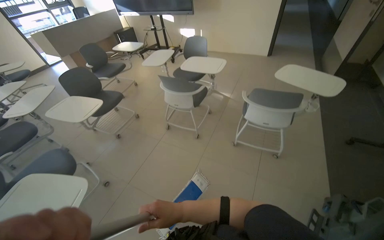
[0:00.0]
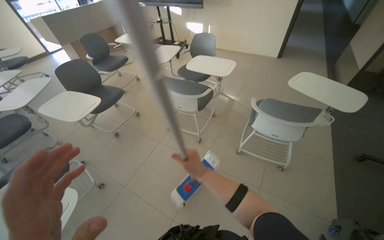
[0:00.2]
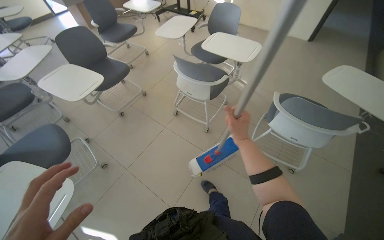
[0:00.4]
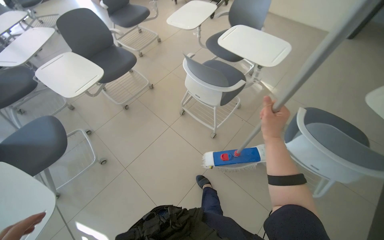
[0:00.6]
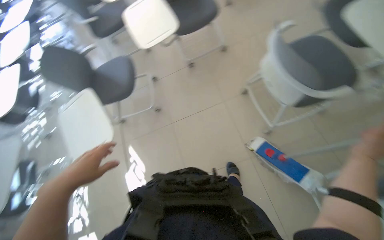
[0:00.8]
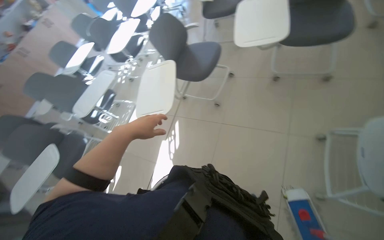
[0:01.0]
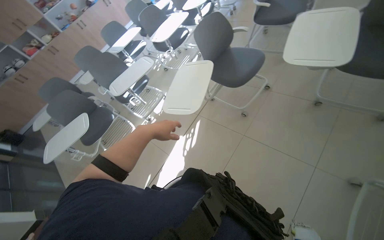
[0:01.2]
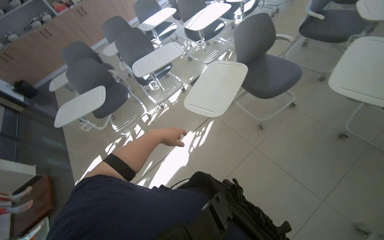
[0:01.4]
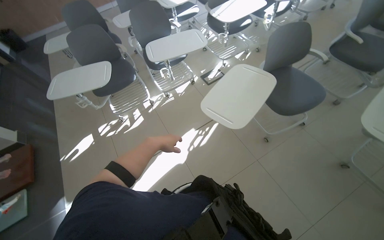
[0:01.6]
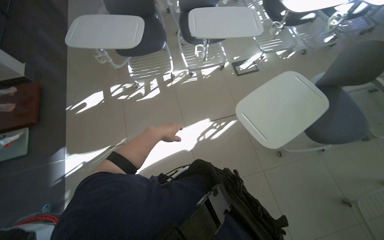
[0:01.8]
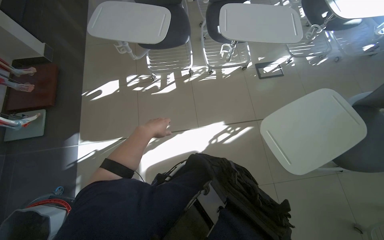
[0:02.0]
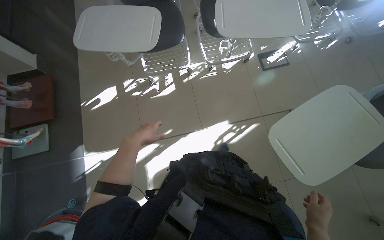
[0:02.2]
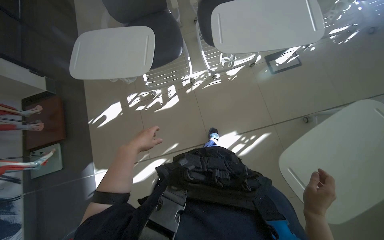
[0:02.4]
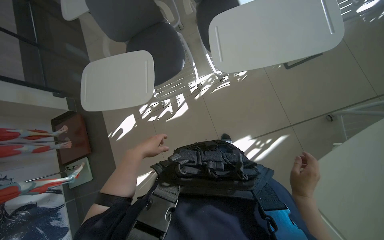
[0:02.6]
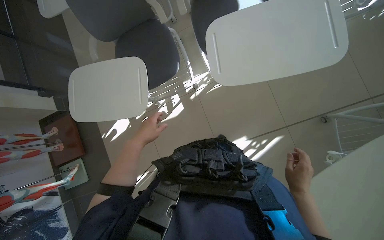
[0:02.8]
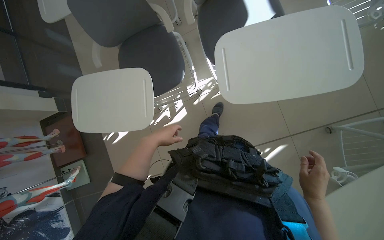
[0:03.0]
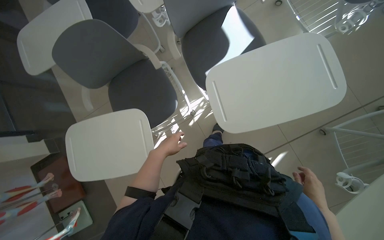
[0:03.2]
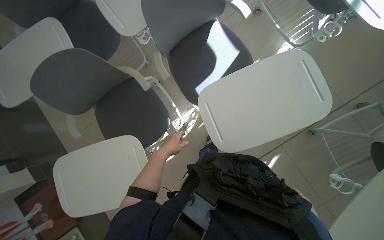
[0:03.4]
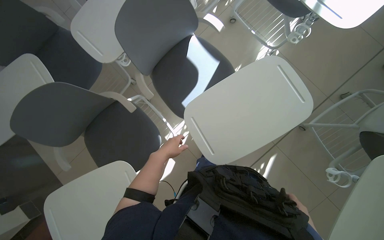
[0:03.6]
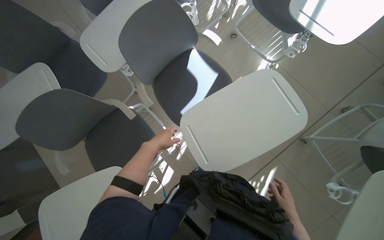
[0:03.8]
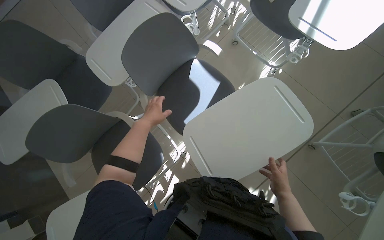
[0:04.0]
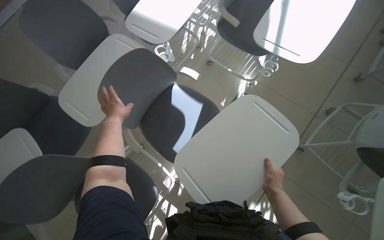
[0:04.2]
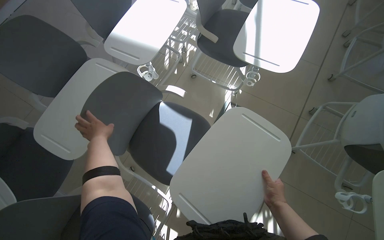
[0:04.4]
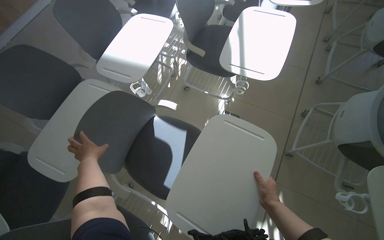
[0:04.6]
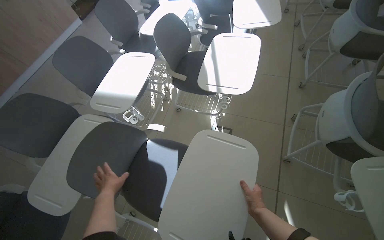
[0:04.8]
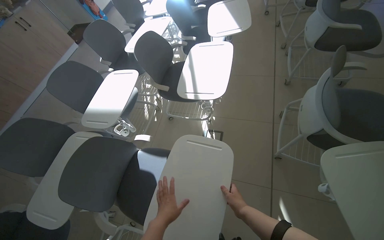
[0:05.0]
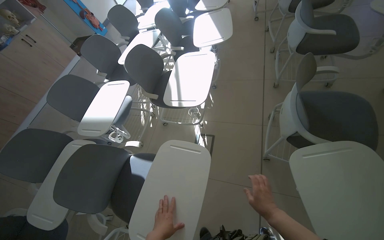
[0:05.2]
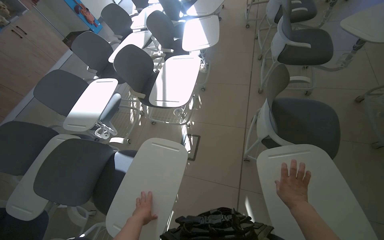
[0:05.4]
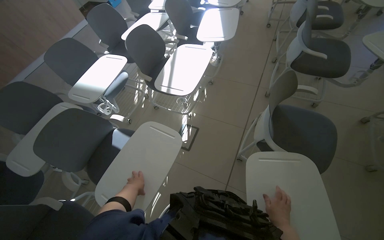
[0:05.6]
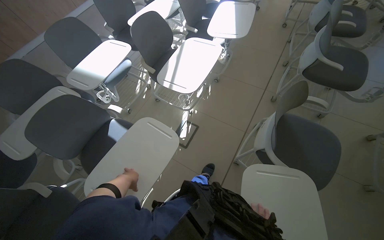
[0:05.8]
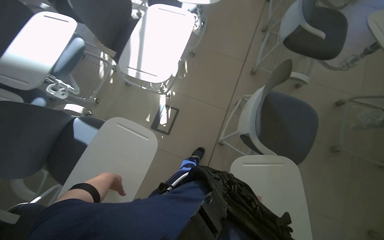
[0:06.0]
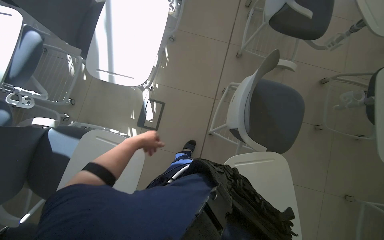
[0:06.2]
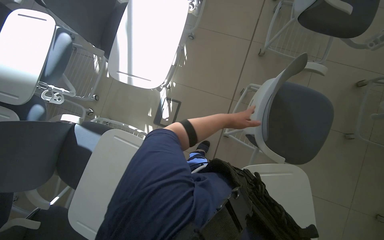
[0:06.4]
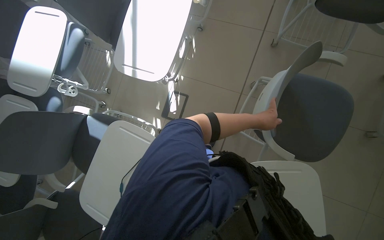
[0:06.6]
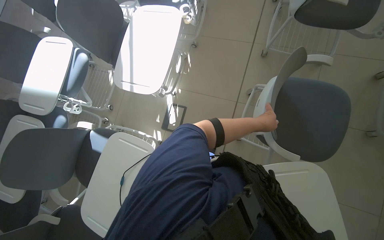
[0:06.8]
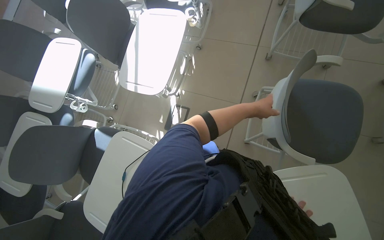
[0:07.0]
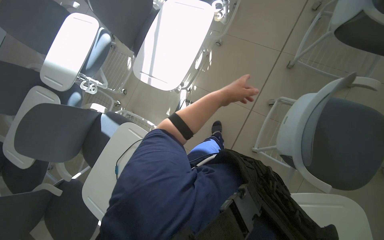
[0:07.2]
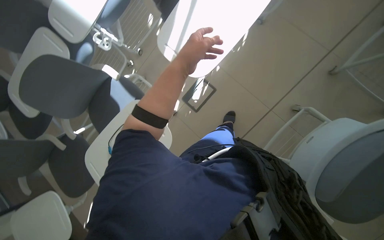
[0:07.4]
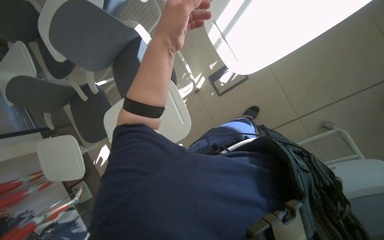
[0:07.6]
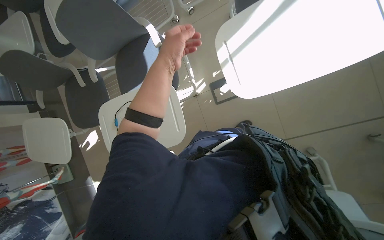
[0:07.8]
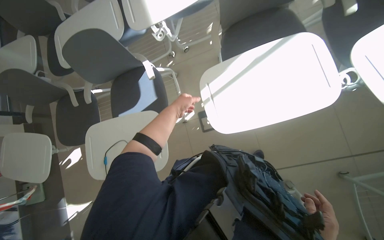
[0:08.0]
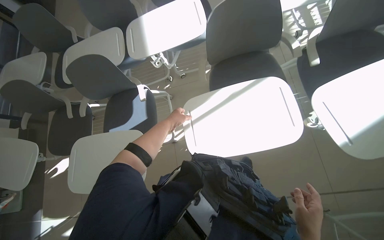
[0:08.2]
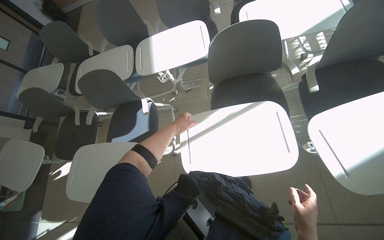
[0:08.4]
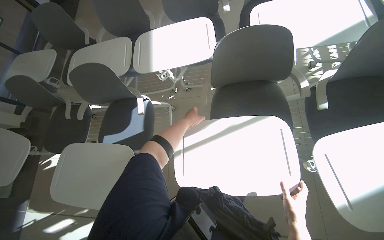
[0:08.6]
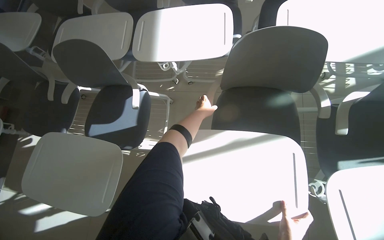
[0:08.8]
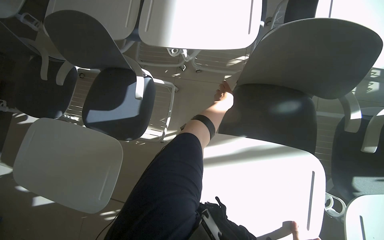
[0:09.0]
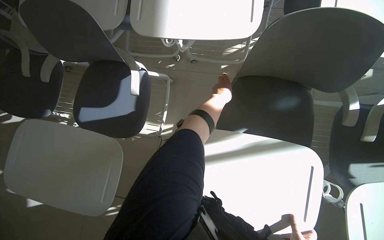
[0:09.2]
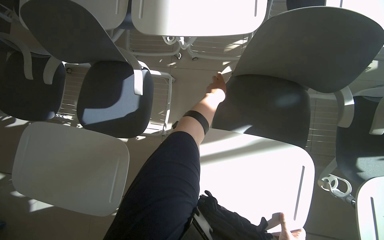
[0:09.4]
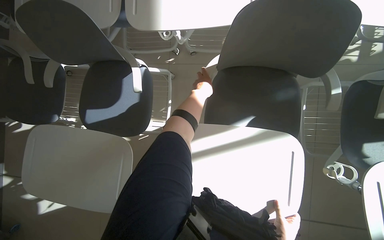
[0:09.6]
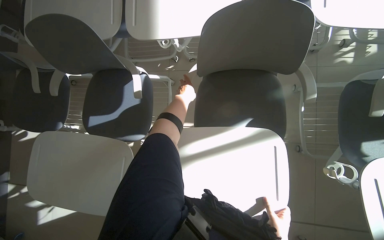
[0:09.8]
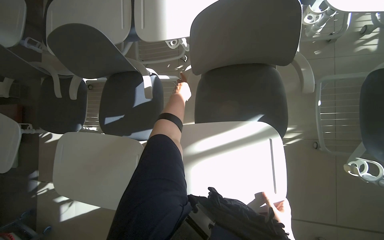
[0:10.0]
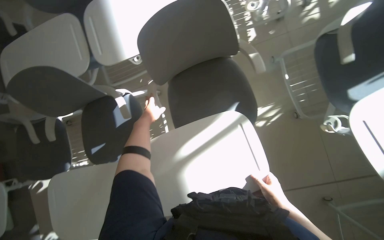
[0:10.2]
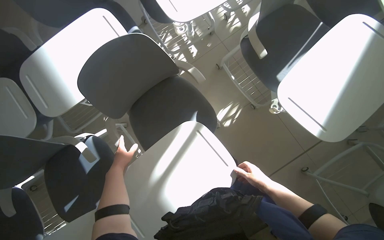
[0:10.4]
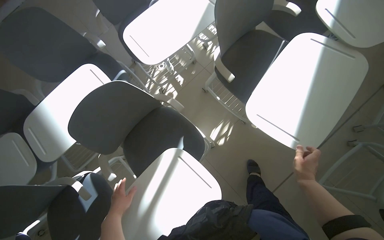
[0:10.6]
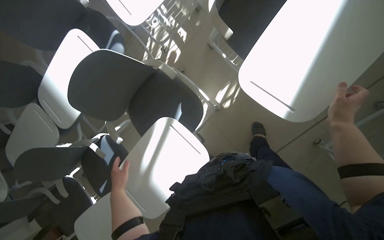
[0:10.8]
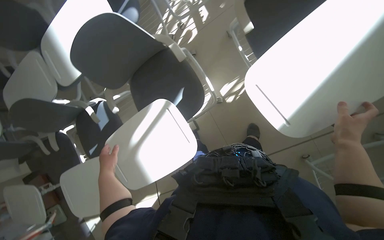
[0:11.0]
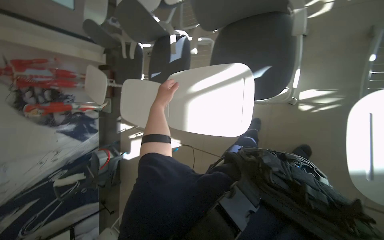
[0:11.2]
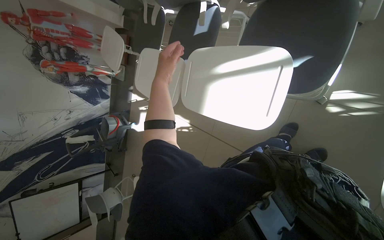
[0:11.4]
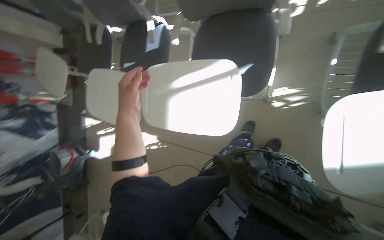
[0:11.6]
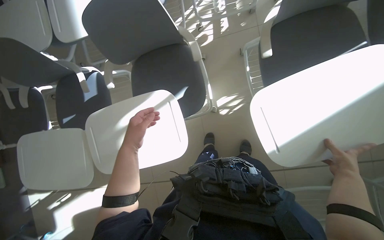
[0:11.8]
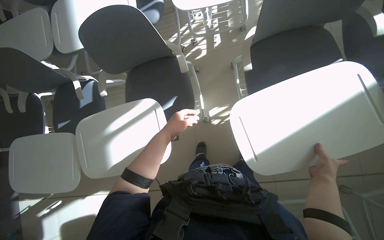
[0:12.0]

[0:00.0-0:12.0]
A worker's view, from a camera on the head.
Job: organizing items.
The whole recording: Arranging chairs in the room. The worker moves and arranges chairs in the room.
0:00.0 to 0:01.6: The camera is carried approximately 50 cm. The head turns to the left by roughly 120 degrees. The wearer looks about 45 degrees further downward.
0:01.6 to 0:03.0: The wearer moves about 1 m. The view tips downward by approximately 30 degrees.
0:03.0 to 0:04.4: The wearer looks about 40 degrees further to the right. The camera pitches upward, by approximately 25 degrees.
0:04.4 to 0:06.0: The camera travels about 50 cm.
0:06.0 to 0:07.6: The head rotates some 40 degrees to the left. The camera pitches downward, by roughly 35 degrees.
0:07.6 to 0:09.0: The scene rotates clockwise by about 40 degrees.
0:09.0 to 0:10.4: Everything in view rotates about 45 degrees counterclockwise.
0:10.4 to 0:12.0: The view tips downward by some 20 degrees.

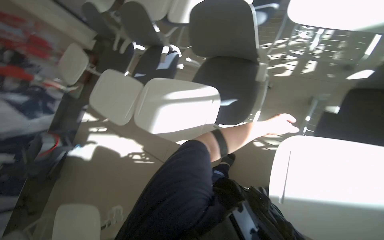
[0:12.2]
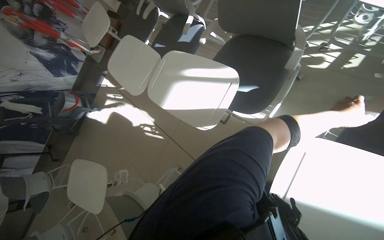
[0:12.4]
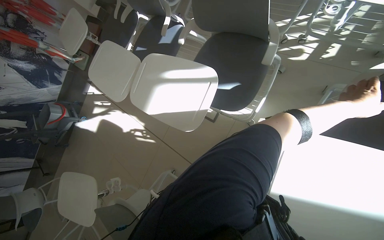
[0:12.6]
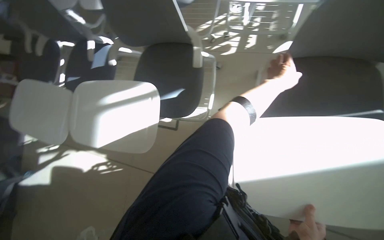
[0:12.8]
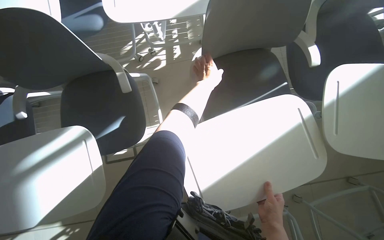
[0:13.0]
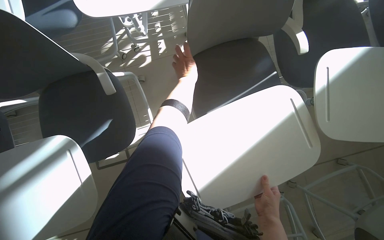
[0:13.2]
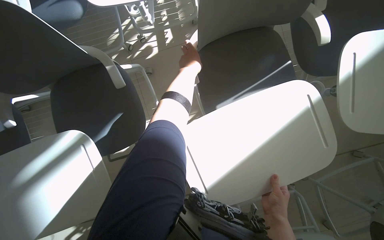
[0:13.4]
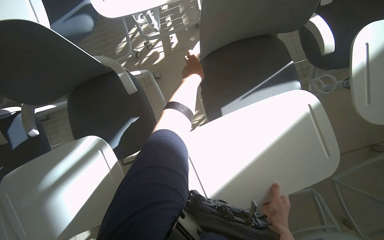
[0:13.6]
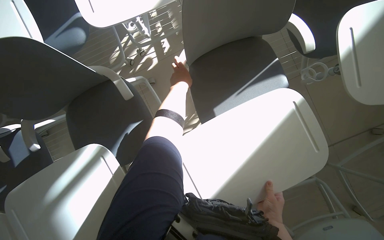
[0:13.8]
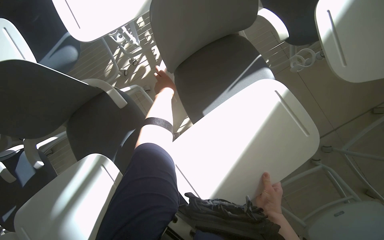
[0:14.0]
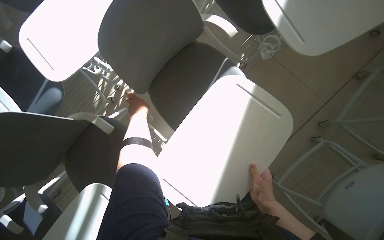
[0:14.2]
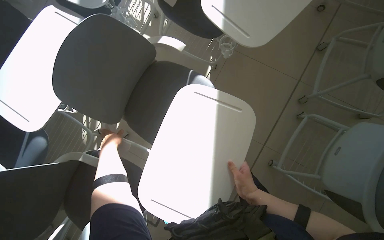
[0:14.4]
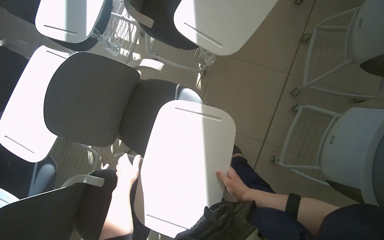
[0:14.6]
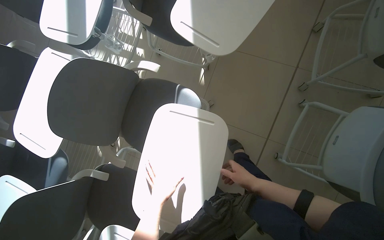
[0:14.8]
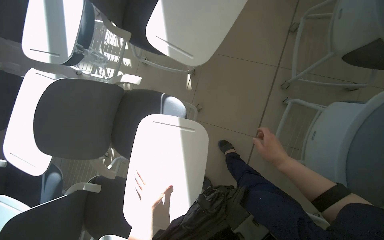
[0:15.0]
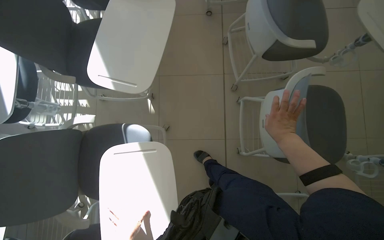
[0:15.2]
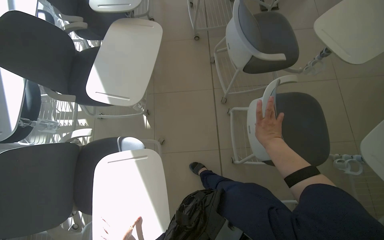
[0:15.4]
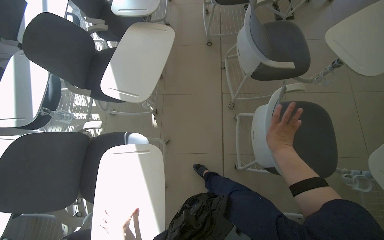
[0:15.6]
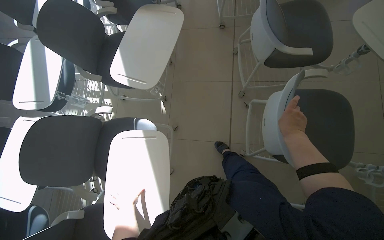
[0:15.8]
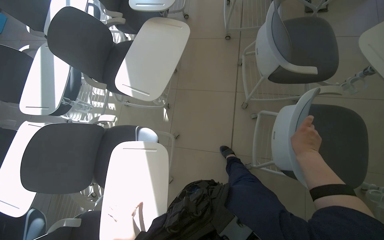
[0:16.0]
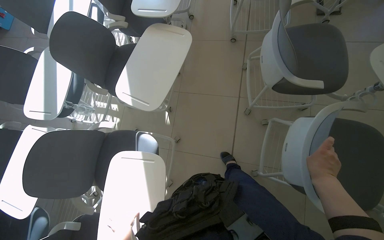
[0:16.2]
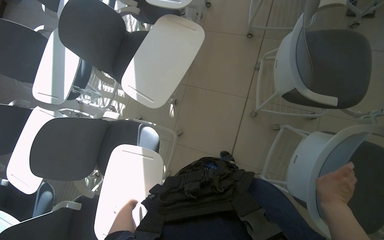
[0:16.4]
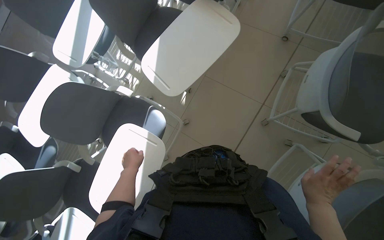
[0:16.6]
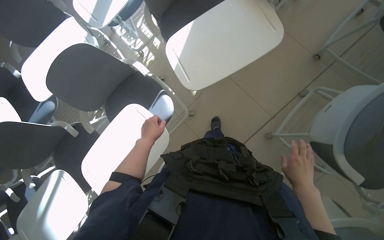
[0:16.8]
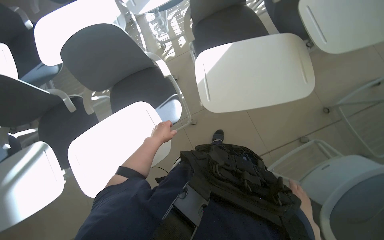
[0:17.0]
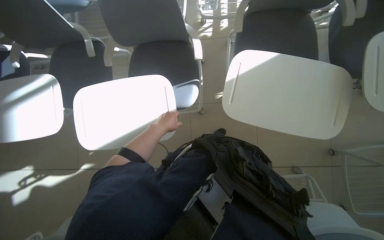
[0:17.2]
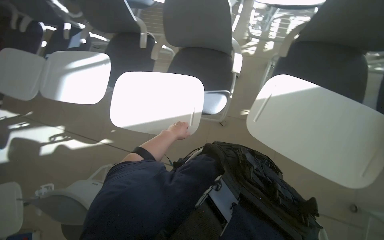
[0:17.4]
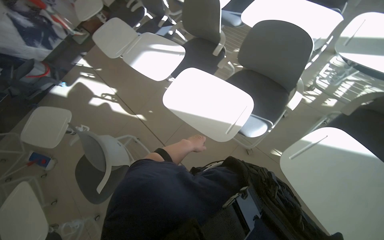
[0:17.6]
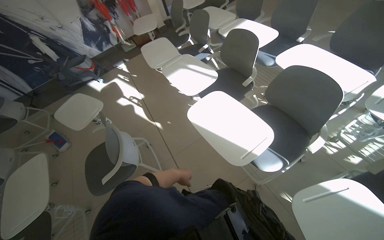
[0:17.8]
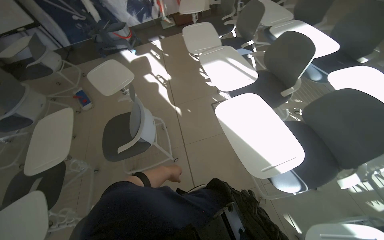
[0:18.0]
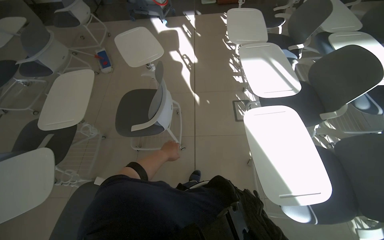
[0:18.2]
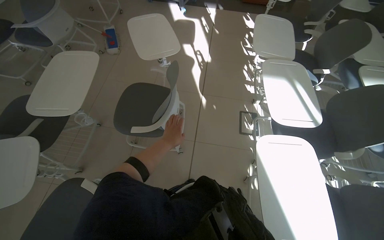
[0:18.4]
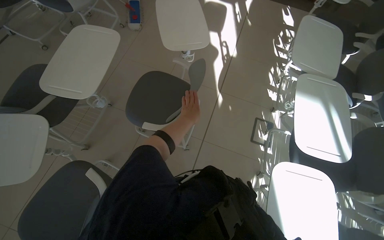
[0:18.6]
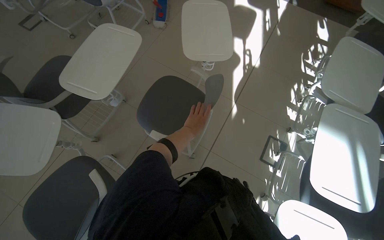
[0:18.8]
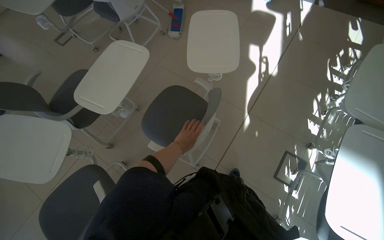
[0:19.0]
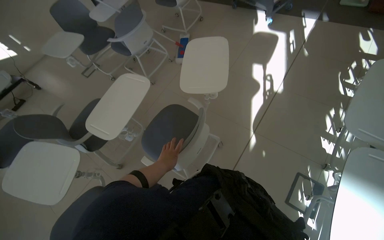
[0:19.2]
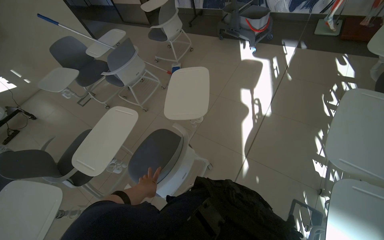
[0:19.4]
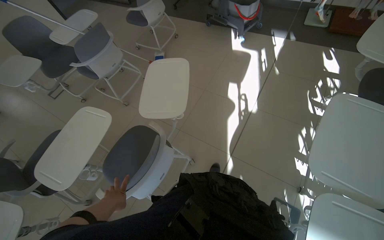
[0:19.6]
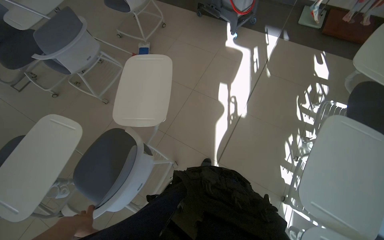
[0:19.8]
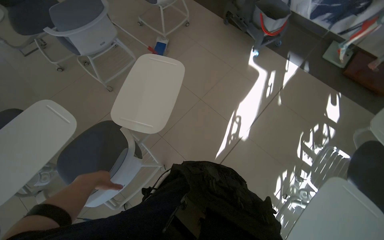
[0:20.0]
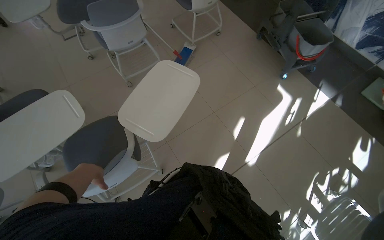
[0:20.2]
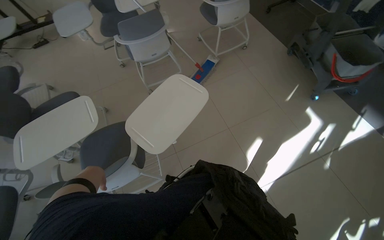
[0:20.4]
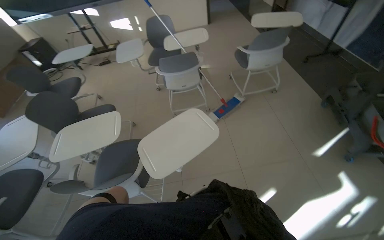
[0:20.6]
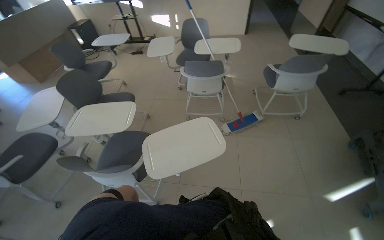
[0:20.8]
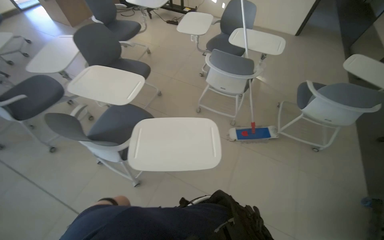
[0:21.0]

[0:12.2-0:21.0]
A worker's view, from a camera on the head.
Job: organizing items.
The whole recording: Arranging chairs in the room. The worker moves and arranges chairs in the room.
0:12.2 to 0:13.6: The wearer's head swings approximately 45 degrees to the right.
0:13.6 to 0:15.2: The wearer moves roughly 50 cm. The view tips upward by about 15 degrees. The scene rotates counterclockwise by approximately 70 degrees.
0:15.2 to 0:16.6: The wearer's head swings about 30 degrees to the left.
0:16.6 to 0:18.0: The wearer looks roughly 130 degrees further to the left.
0:18.0 to 0:19.6: The head travels some 90 cm. The wearer looks approximately 45 degrees further to the left.
0:19.6 to 0:21.0: The wearer moves roughly 80 cm. The head turns to the left by approximately 85 degrees.
